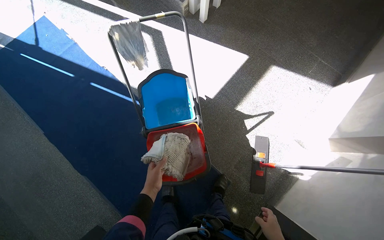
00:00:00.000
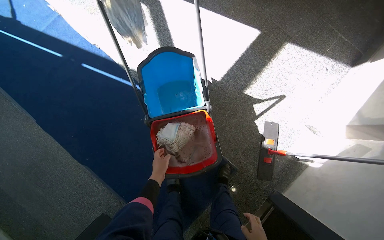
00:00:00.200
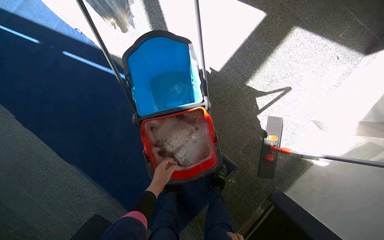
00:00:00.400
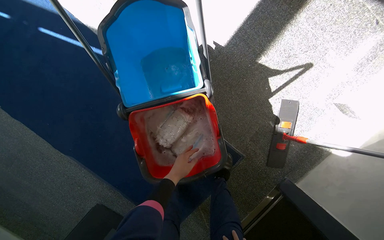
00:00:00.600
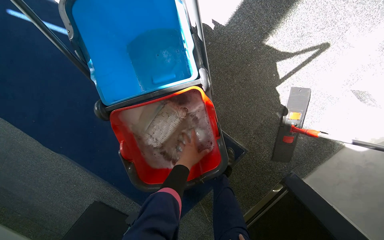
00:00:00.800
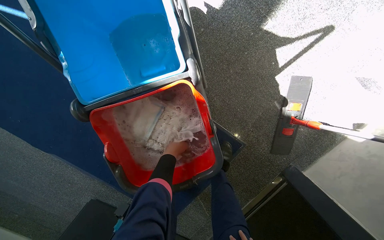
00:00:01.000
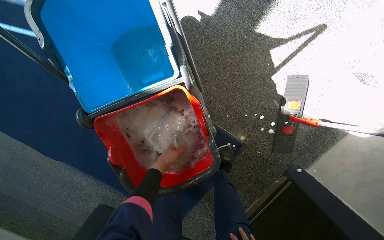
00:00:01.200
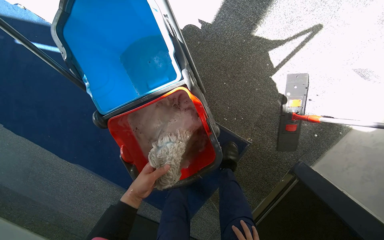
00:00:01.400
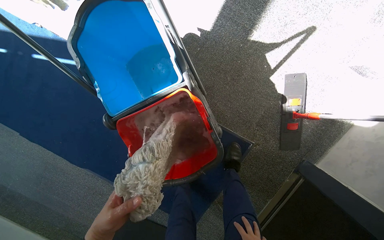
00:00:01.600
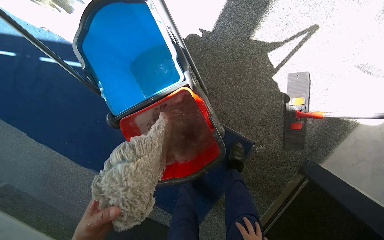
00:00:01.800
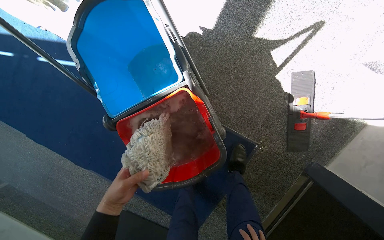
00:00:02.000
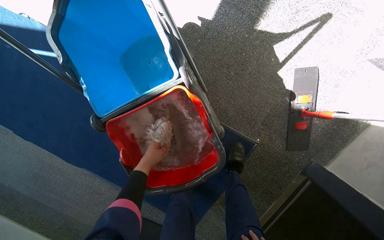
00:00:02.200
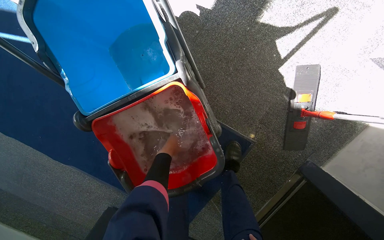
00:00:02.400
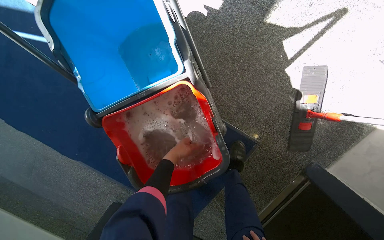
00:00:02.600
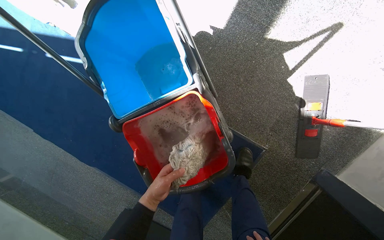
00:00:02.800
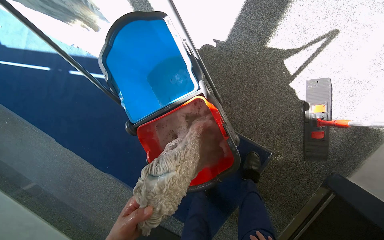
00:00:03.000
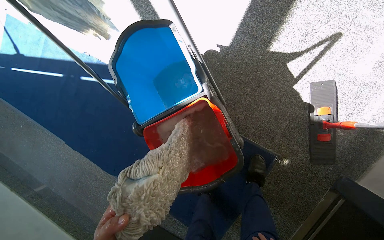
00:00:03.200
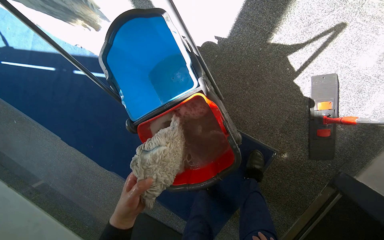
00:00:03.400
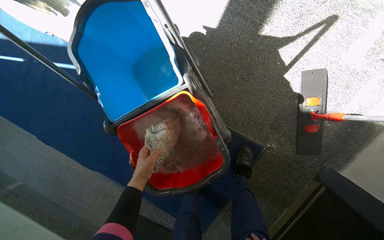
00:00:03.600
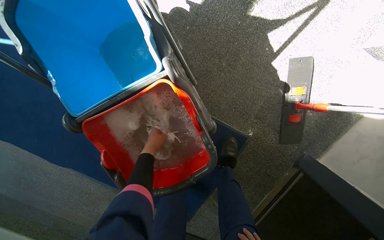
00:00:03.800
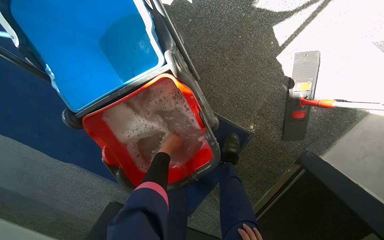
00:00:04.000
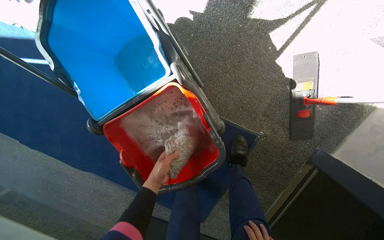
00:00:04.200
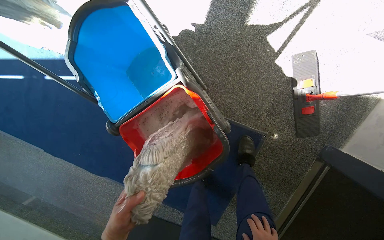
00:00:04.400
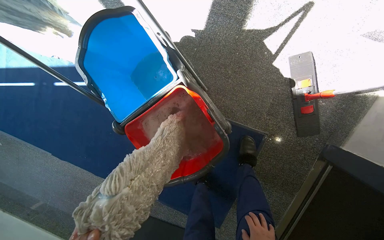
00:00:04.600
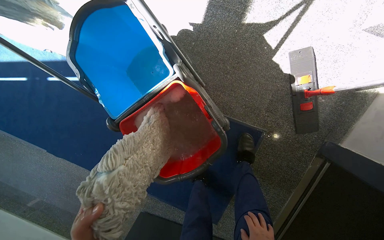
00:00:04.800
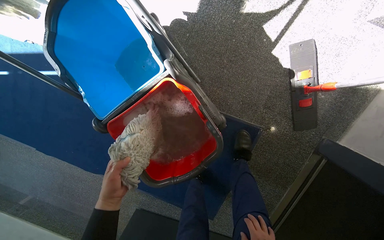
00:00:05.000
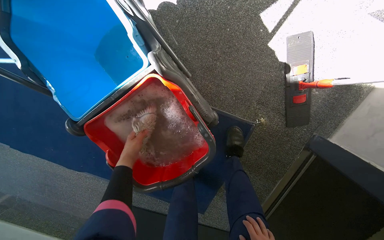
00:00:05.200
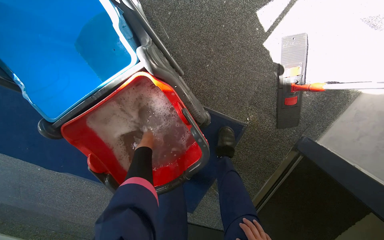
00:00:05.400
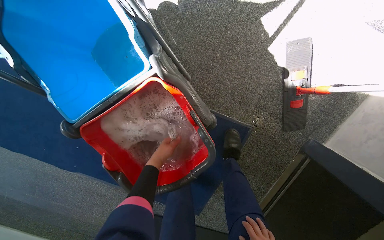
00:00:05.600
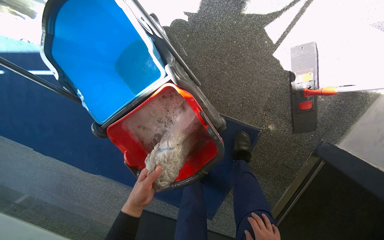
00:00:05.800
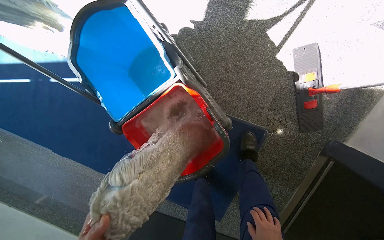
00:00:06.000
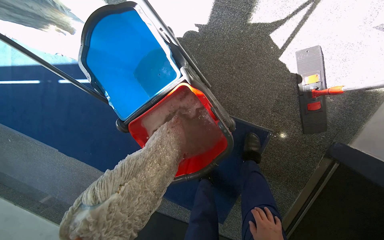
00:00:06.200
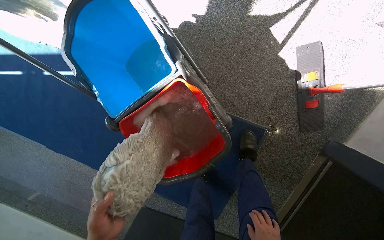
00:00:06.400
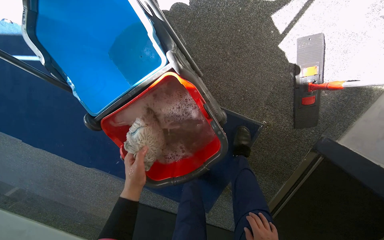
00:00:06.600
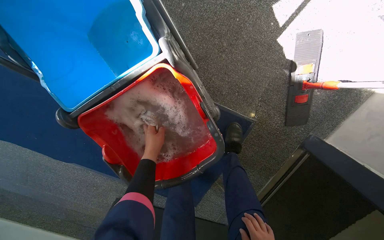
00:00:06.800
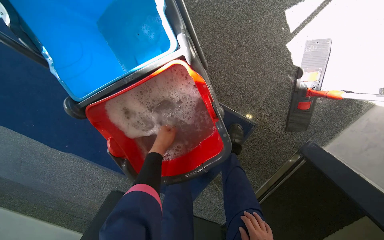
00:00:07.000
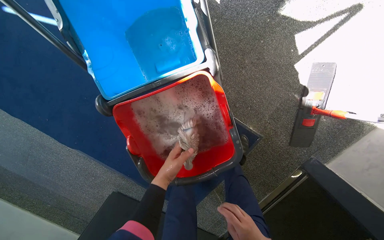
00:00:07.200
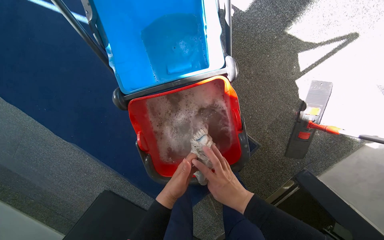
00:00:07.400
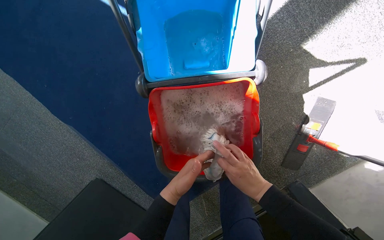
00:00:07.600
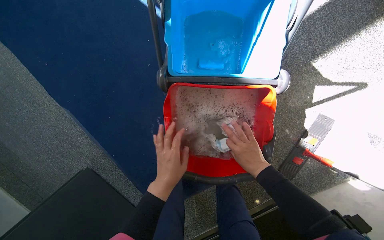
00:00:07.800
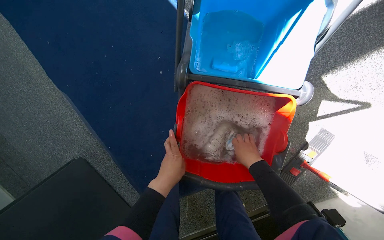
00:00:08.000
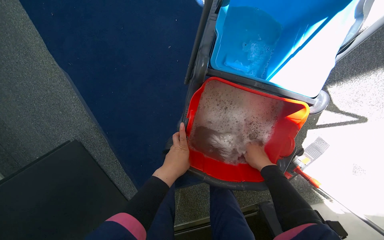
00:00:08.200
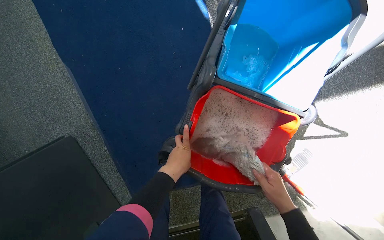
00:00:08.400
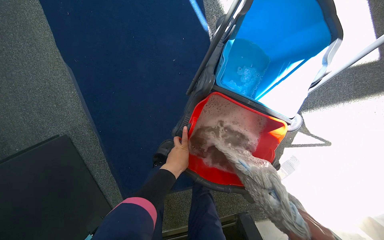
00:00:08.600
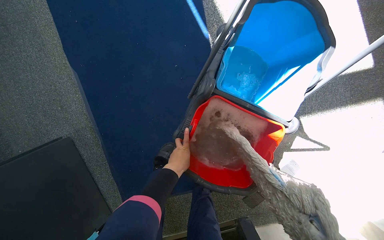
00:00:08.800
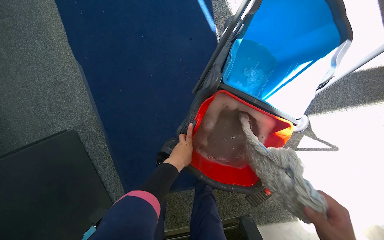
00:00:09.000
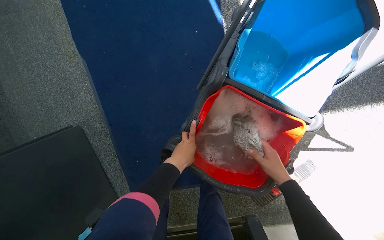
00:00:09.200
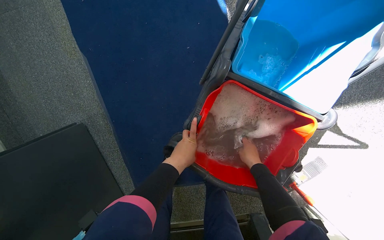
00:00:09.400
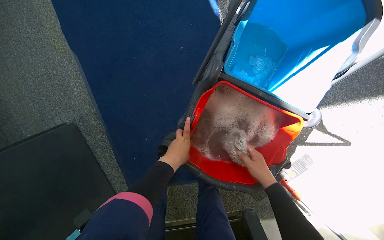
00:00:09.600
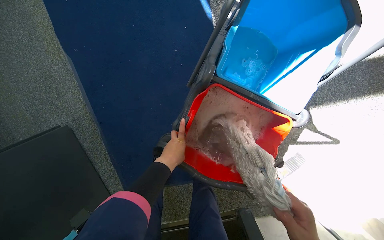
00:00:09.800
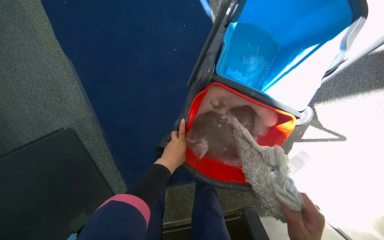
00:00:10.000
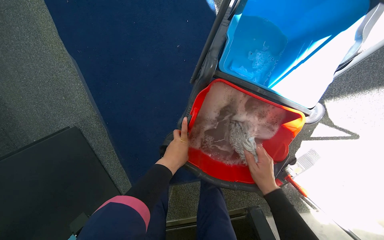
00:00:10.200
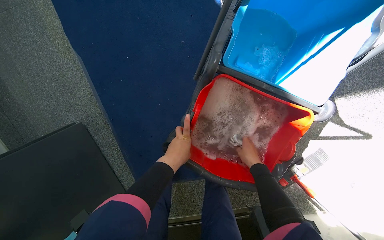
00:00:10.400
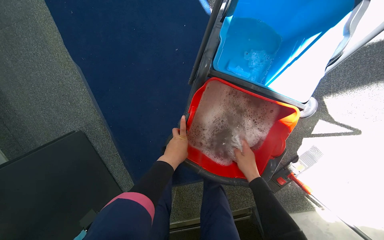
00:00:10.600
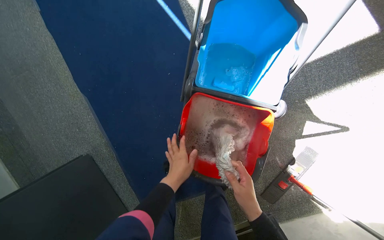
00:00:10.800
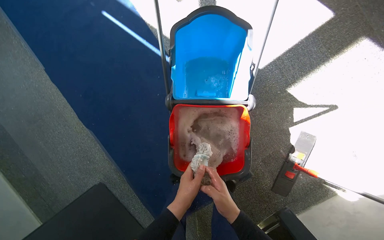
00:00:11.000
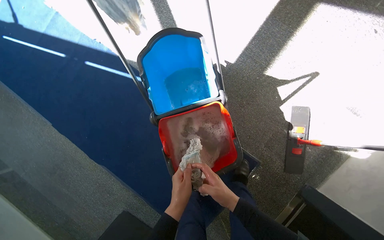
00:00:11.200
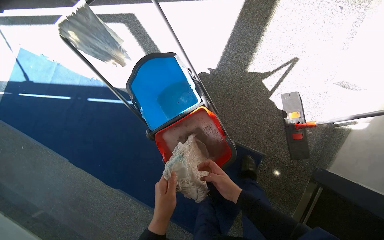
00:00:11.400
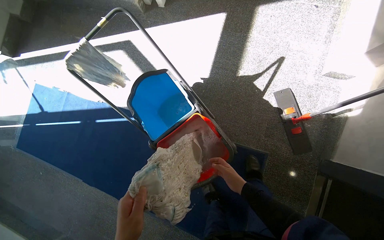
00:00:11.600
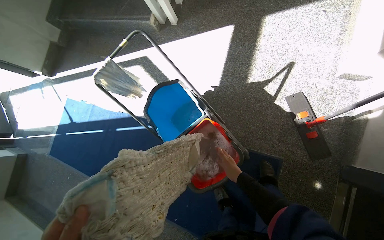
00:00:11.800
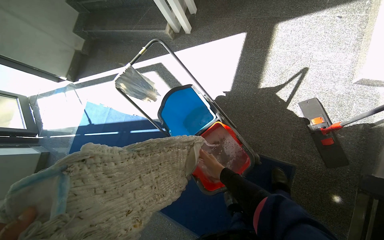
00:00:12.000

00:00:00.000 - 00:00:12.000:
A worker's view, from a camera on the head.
Job: preparing cleaning supplies.
The whole recording: Cleaning mop head. The worker removes the mop head from the handle, washes it in the bucket, and wrings it out.
00:00:00.000 - 00:00:01.600: The camera travels some 40 cm. The view tilts approximately 20 degrees downward.
00:00:06.000 - 00:00:07.600: The view swings approximately 15 degrees to the right. The scene turns some 25 degrees clockwise in the picture.
00:00:07.600 - 00:00:09.000: The scene turns approximately 30 degrees clockwise in the picture.
00:00:10.400 - 00:00:12.000: The camera travels about 60 cm. The view swings roughly 25 degrees to the left. The view tips upward by approximately 35 degrees. The scene rotates counterclockwise by roughly 60 degrees.

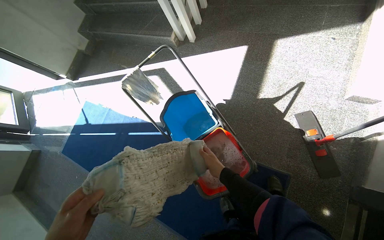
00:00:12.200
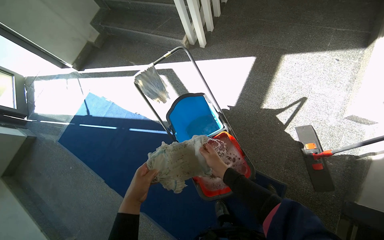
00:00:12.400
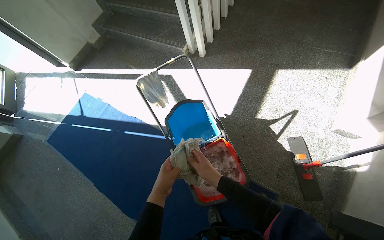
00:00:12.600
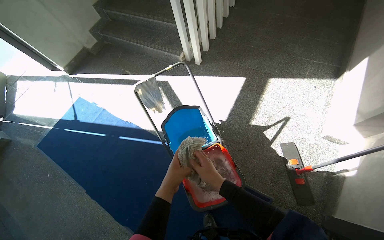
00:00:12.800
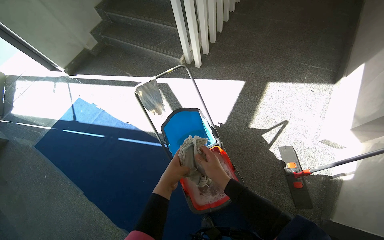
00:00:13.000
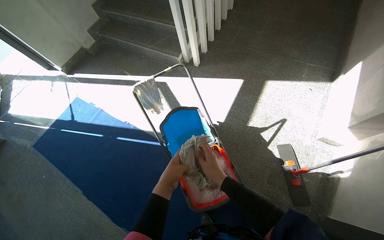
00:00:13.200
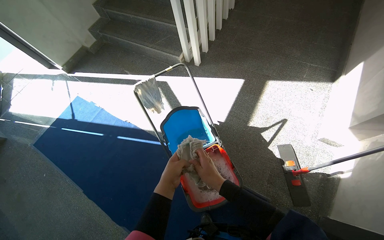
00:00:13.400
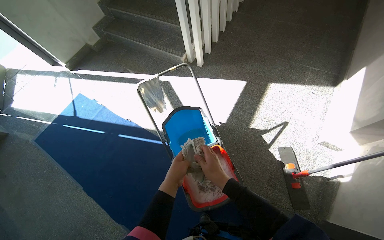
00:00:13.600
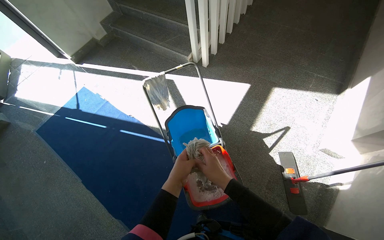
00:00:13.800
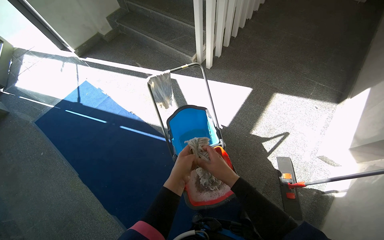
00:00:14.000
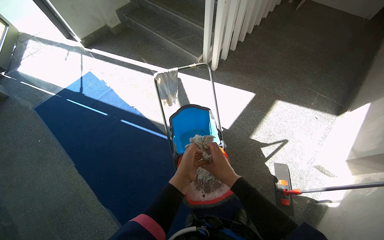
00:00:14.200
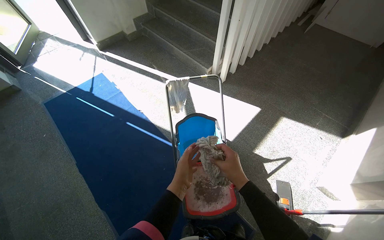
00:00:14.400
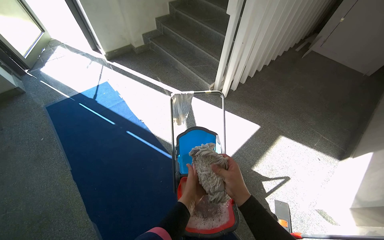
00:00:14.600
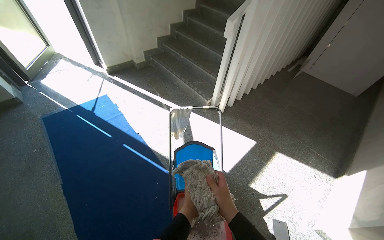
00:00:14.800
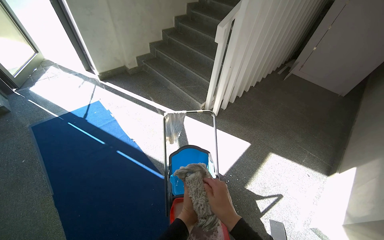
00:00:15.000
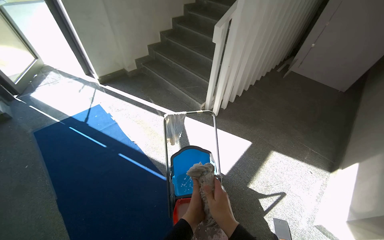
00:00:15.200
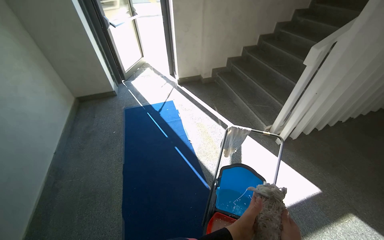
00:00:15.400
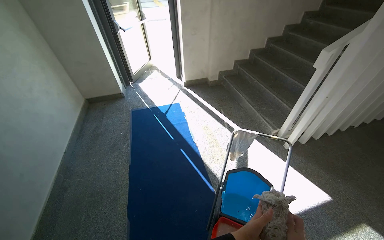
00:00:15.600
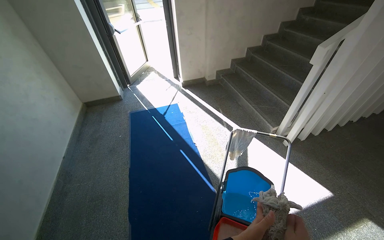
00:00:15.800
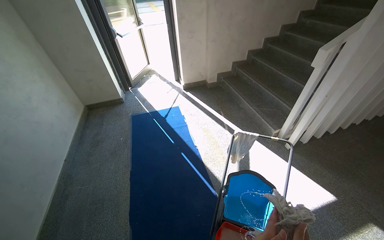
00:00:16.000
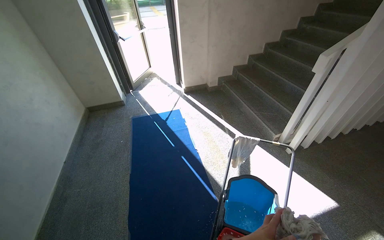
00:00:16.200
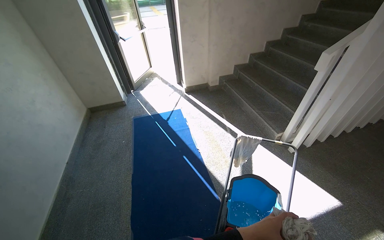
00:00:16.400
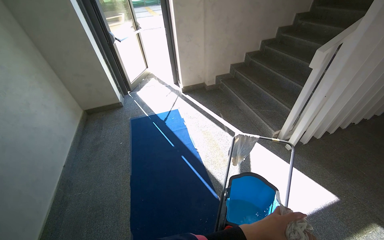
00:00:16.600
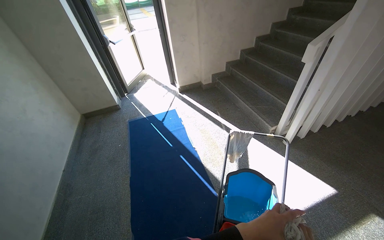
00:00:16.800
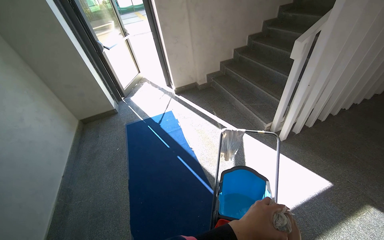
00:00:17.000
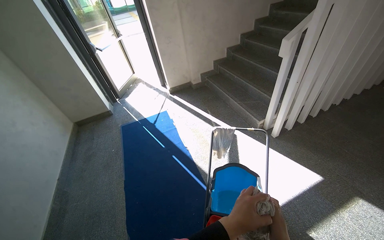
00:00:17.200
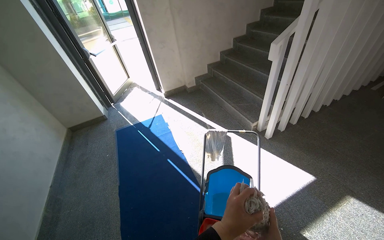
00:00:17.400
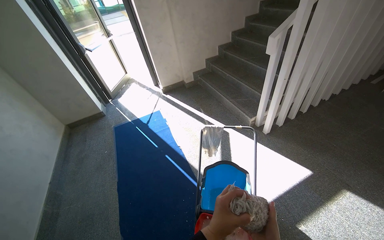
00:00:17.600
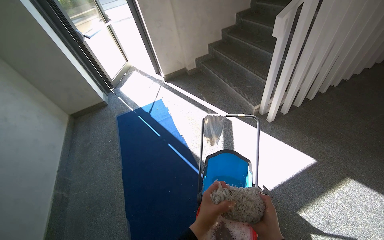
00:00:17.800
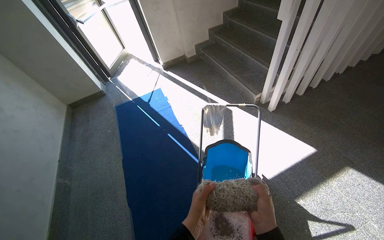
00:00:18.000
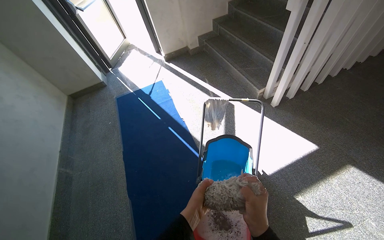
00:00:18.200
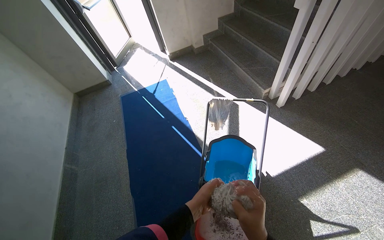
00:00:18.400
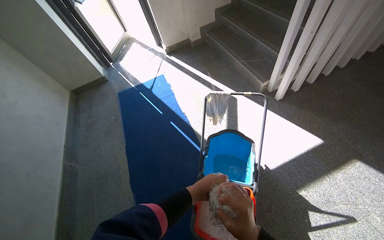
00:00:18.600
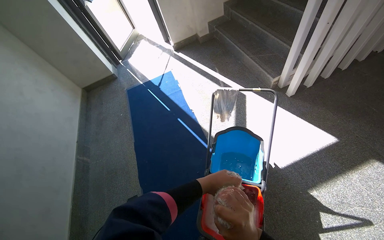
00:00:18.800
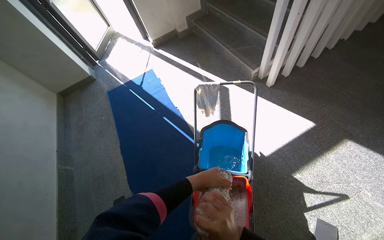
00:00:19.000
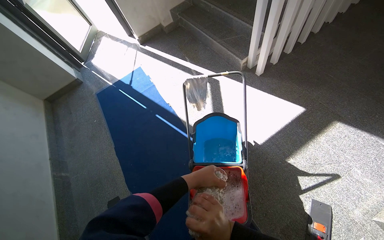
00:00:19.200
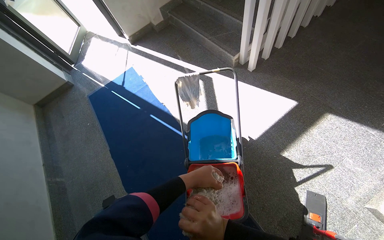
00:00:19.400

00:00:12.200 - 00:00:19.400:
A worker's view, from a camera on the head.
Job: preparing cleaning supplies.
The whole recording: Cleaning mop head. The worker removes the mop head from the handle, washes it in the bucket, and wrings it out.
00:00:13.600 - 00:00:15.000: The view tilts roughly 15 degrees upward. The right hand shifts about 10 cm nearer to the camera.
00:00:15.000 - 00:00:16.600: The wearer's head swings roughly 25 degrees to the left.
00:00:18.000 - 00:00:19.400: The left hand shifts some 10 cm up the picture.
